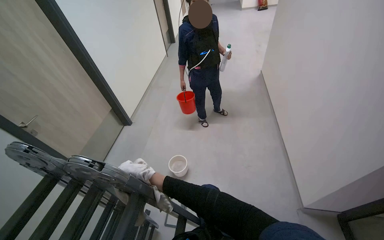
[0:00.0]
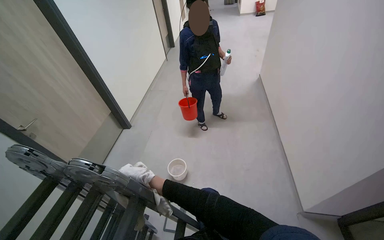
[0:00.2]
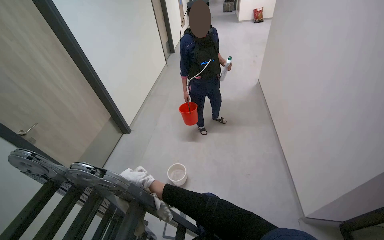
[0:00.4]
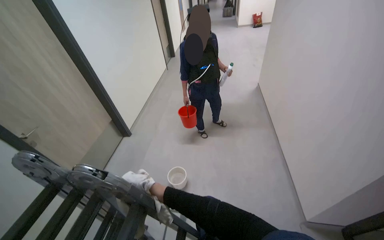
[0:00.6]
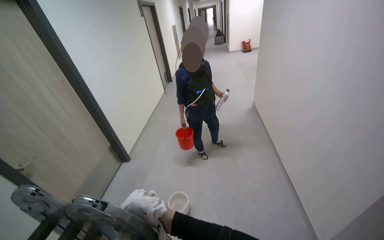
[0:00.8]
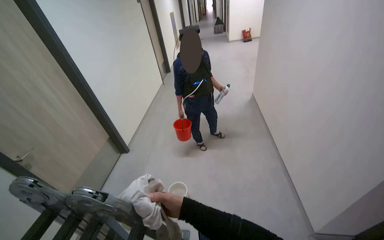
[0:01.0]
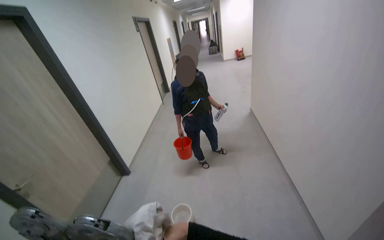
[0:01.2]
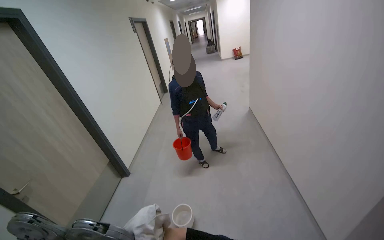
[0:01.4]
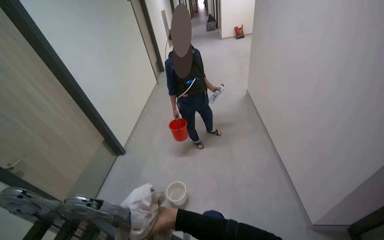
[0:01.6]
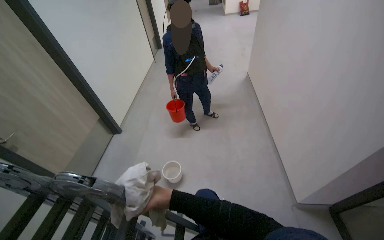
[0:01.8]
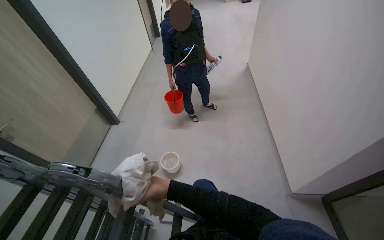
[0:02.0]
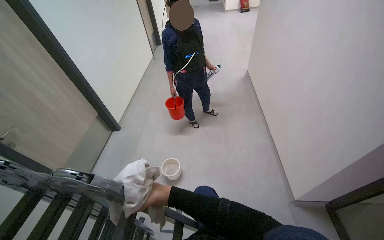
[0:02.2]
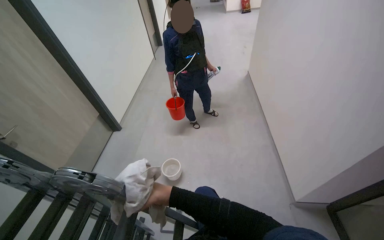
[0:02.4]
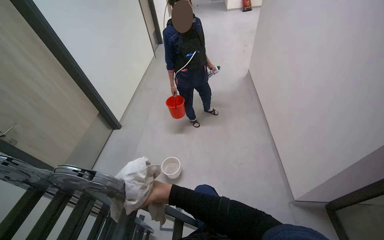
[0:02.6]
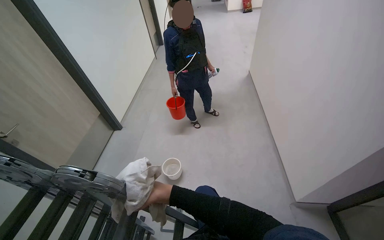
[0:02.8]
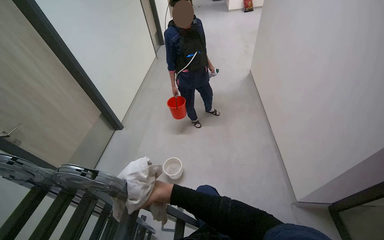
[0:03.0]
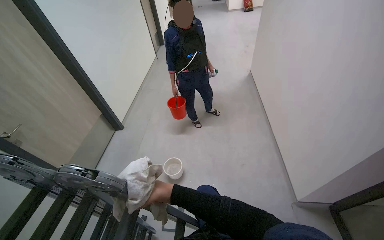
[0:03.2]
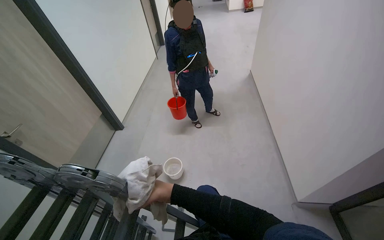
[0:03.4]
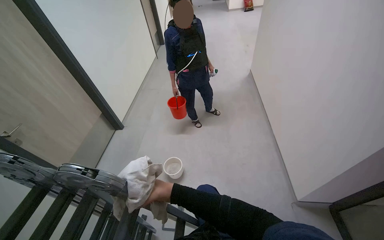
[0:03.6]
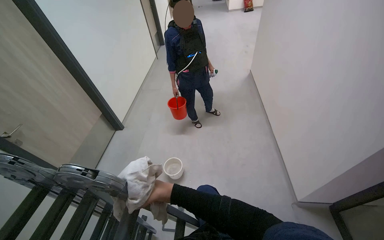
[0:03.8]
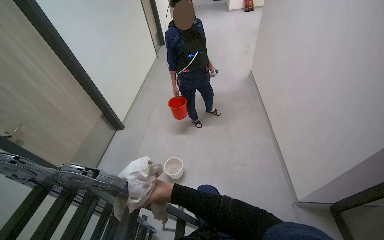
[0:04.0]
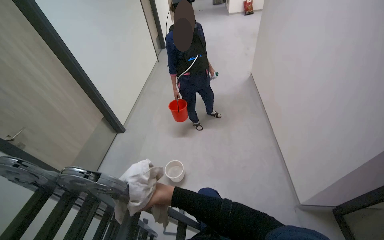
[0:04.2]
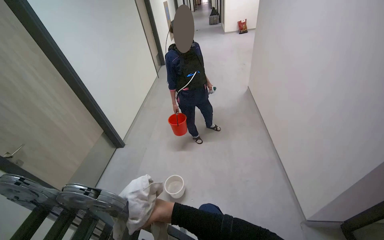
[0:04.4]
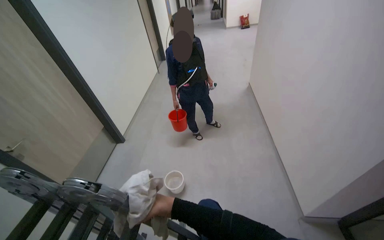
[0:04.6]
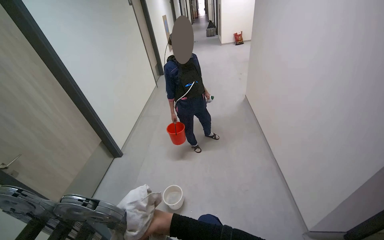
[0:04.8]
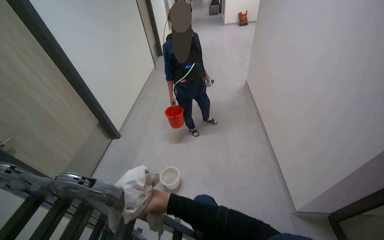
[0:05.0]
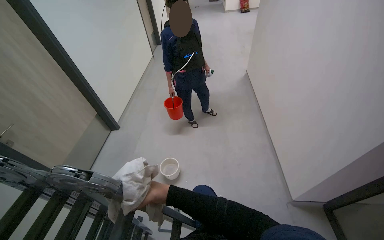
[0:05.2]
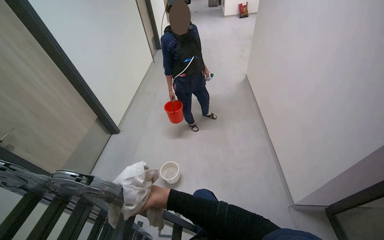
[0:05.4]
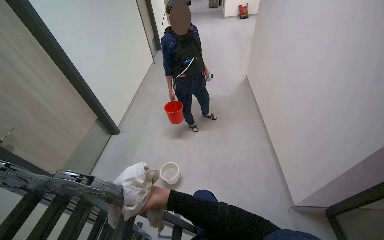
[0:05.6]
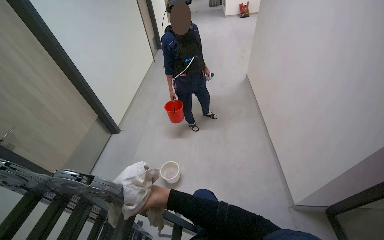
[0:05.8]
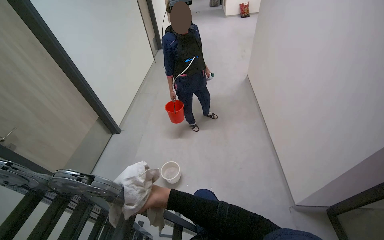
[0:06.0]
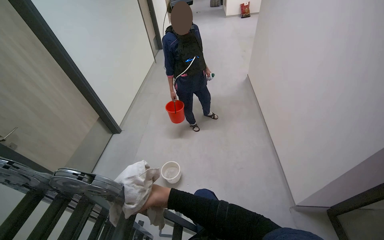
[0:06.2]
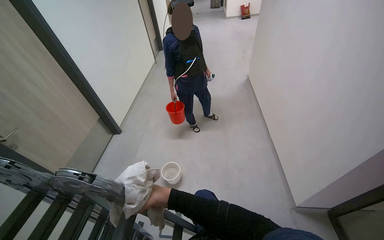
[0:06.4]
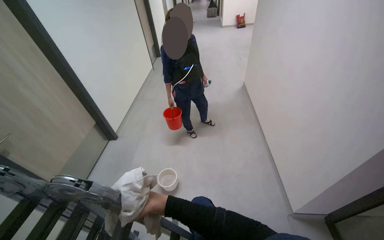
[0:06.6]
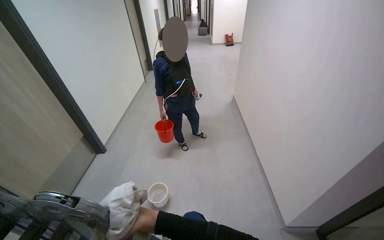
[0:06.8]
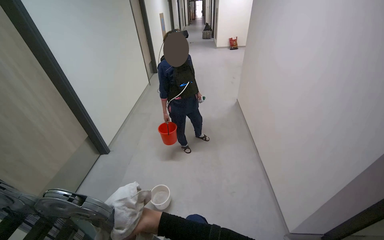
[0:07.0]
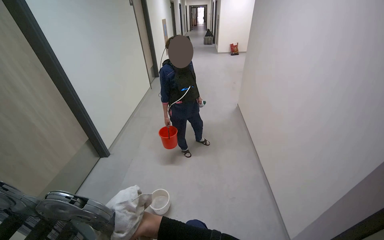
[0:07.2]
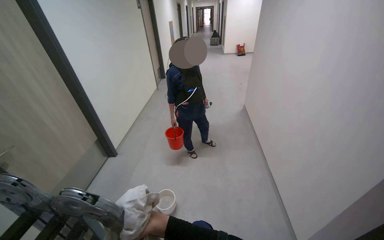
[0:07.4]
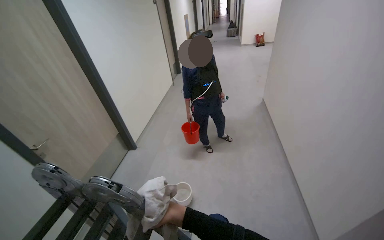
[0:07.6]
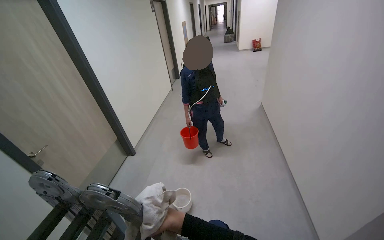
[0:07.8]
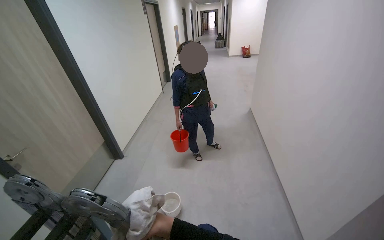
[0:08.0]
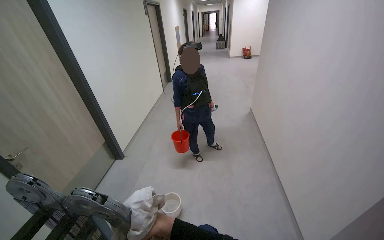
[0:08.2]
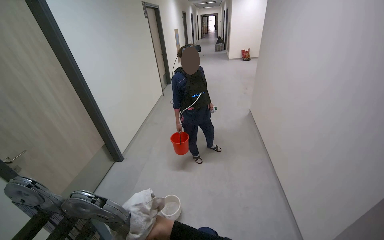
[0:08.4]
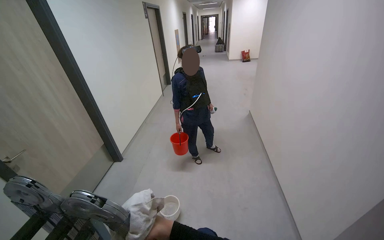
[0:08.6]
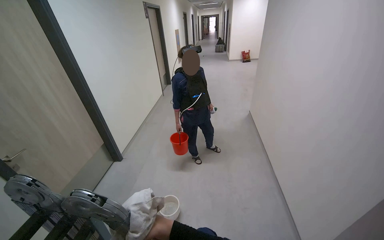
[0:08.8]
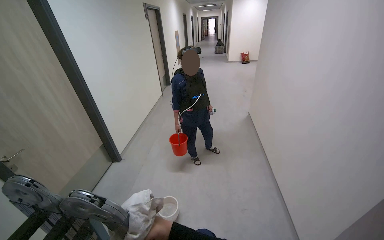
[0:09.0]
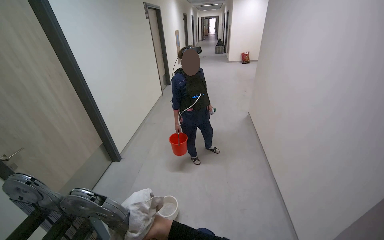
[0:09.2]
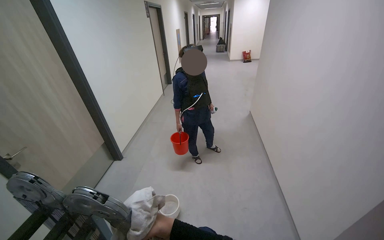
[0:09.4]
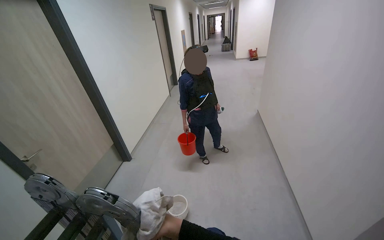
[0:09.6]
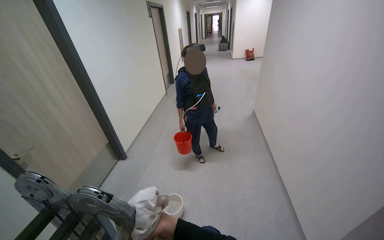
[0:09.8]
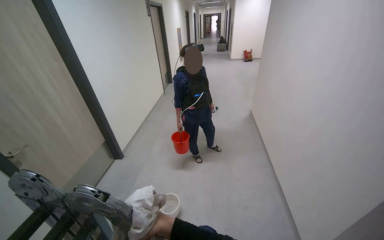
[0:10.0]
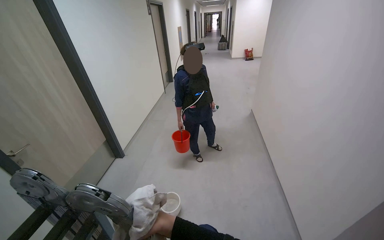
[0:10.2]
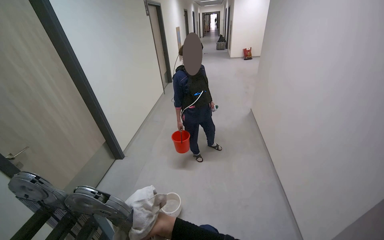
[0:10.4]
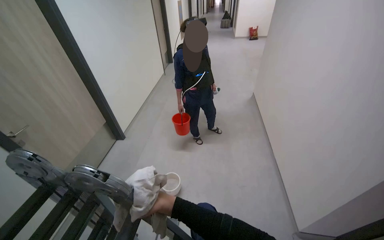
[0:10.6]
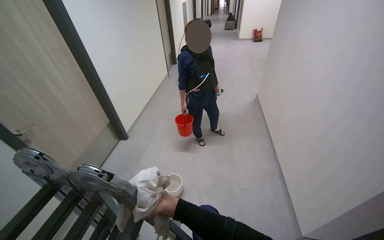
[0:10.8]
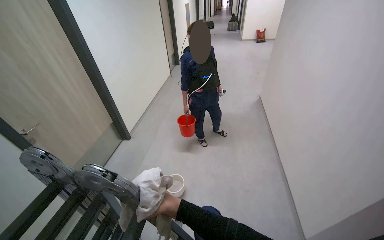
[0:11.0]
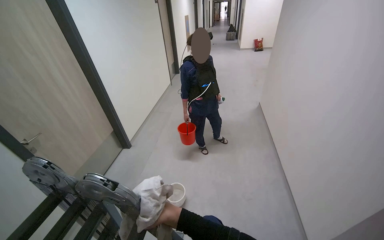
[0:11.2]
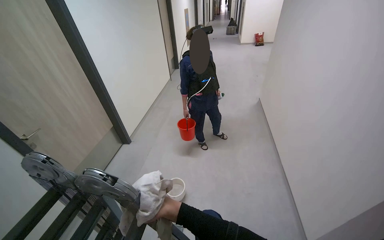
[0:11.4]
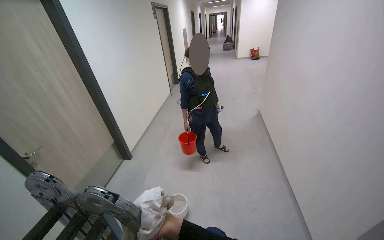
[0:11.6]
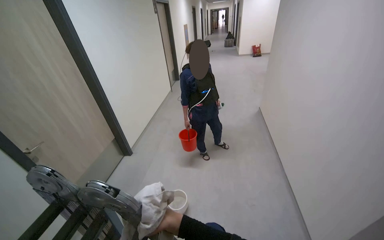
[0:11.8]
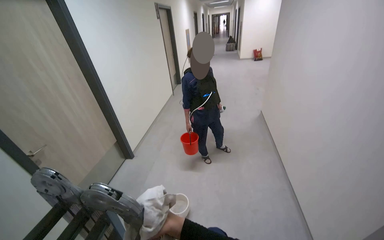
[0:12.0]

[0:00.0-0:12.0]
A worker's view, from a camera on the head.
Job: wiping surfaces.
The whole recording: Wiping ceiling vent. The worker wipes the ceiling vent with a cloth.
0:04.4 to 0:06.0: The left hand shifts about 10 cm nearer to the camera.

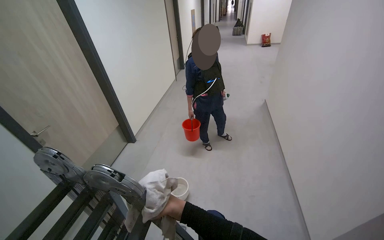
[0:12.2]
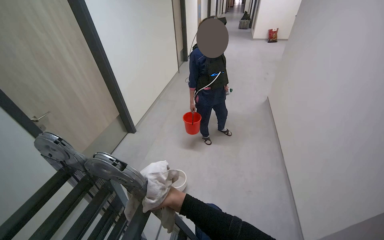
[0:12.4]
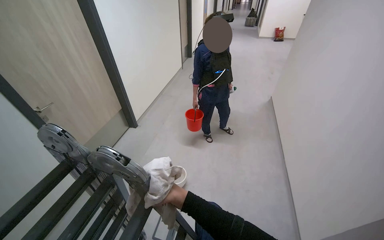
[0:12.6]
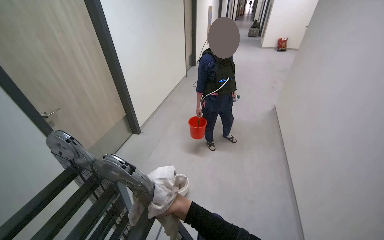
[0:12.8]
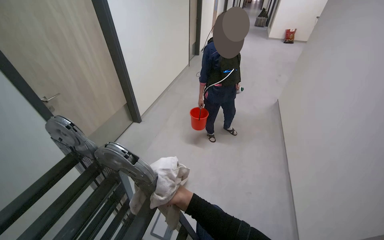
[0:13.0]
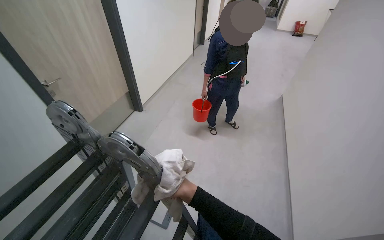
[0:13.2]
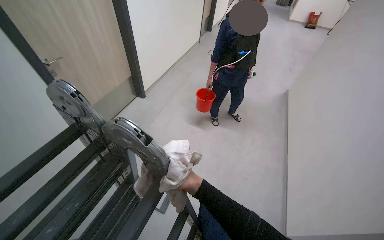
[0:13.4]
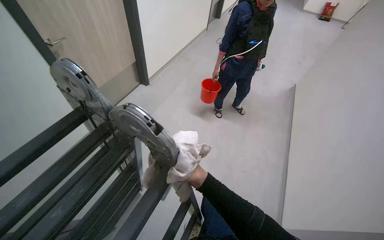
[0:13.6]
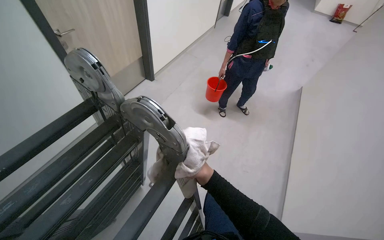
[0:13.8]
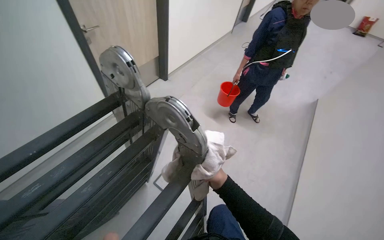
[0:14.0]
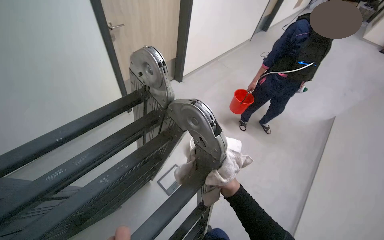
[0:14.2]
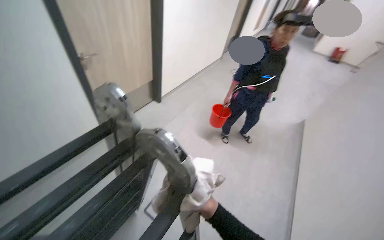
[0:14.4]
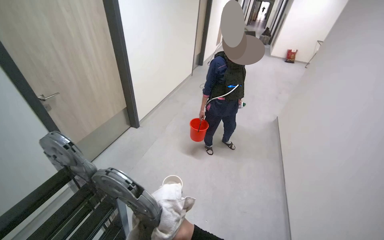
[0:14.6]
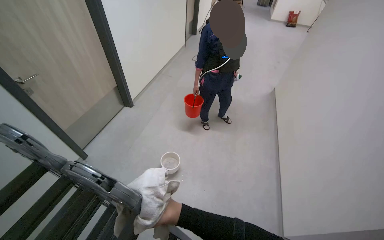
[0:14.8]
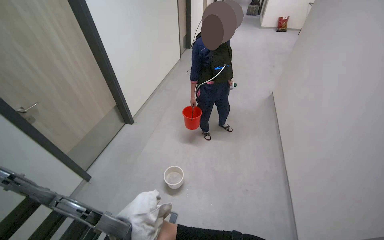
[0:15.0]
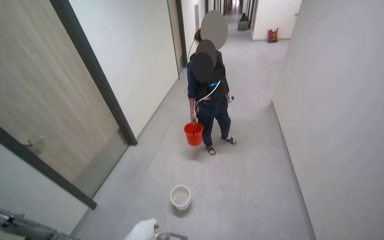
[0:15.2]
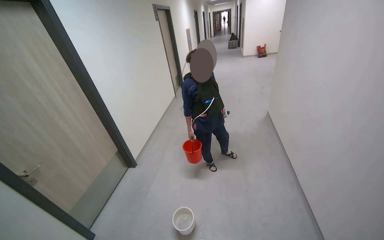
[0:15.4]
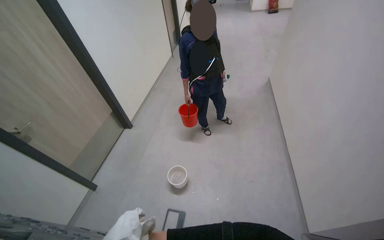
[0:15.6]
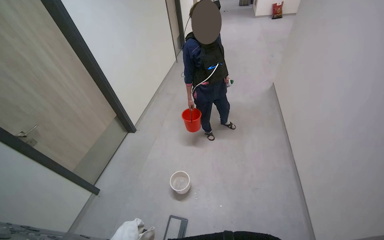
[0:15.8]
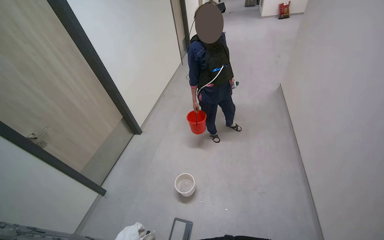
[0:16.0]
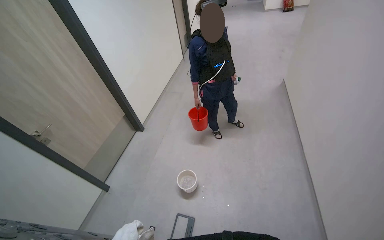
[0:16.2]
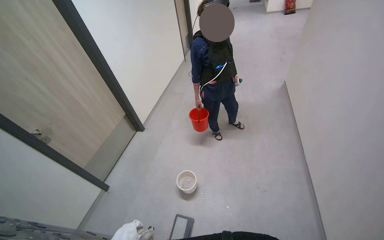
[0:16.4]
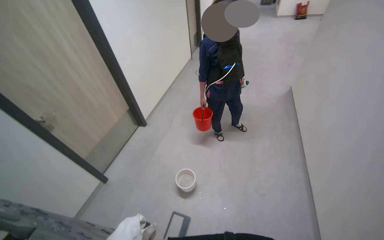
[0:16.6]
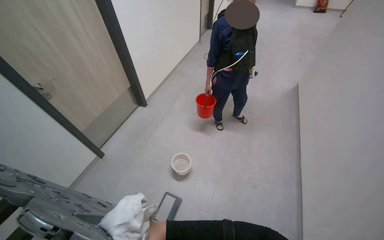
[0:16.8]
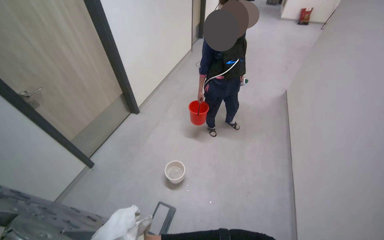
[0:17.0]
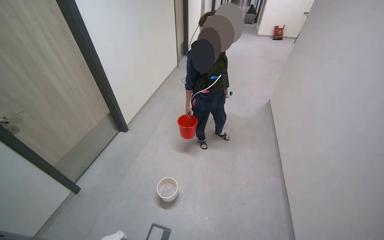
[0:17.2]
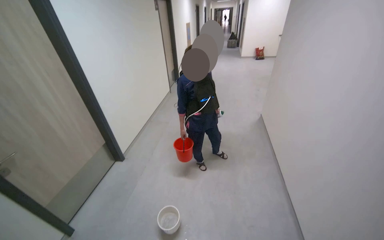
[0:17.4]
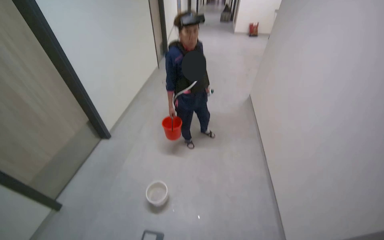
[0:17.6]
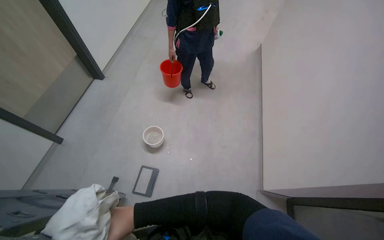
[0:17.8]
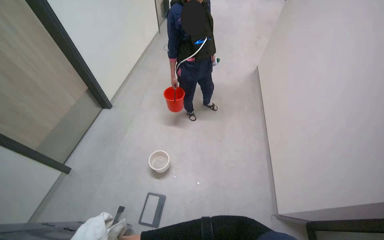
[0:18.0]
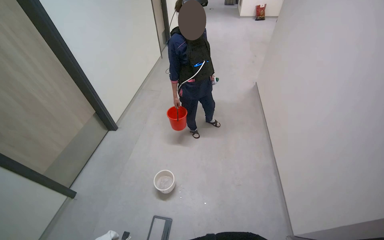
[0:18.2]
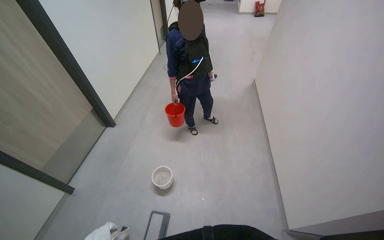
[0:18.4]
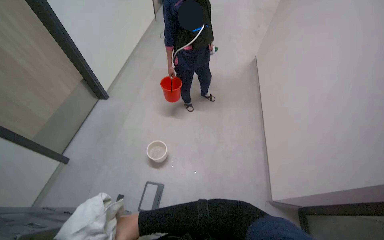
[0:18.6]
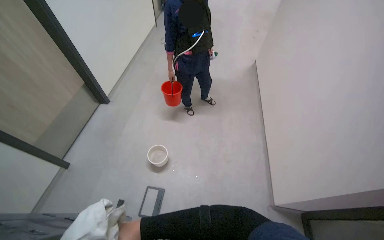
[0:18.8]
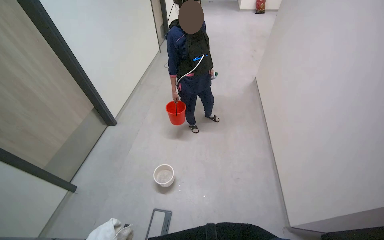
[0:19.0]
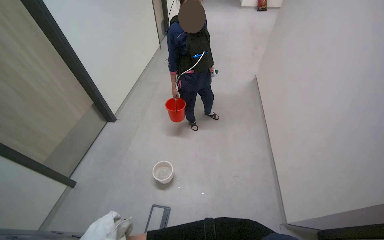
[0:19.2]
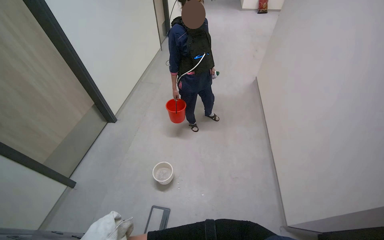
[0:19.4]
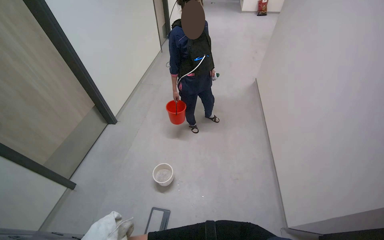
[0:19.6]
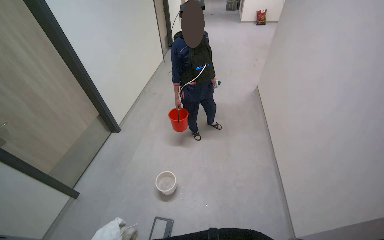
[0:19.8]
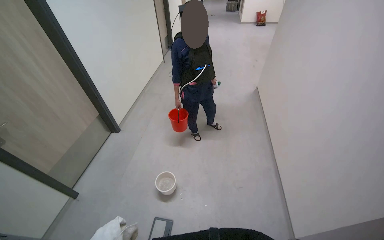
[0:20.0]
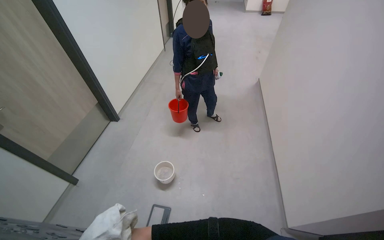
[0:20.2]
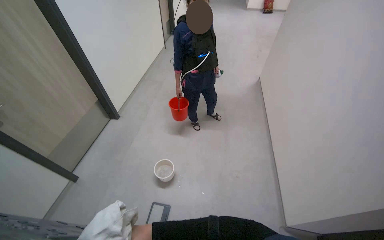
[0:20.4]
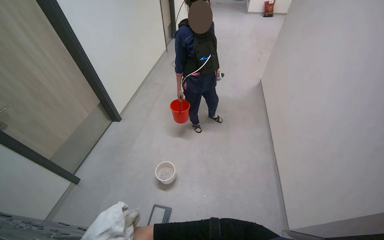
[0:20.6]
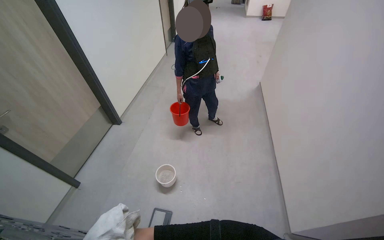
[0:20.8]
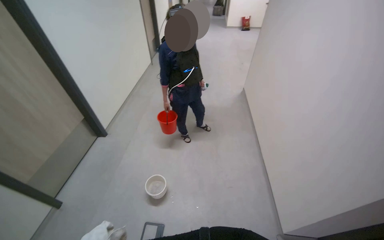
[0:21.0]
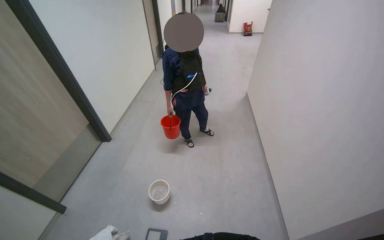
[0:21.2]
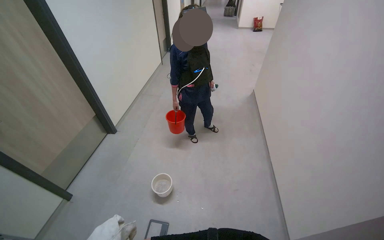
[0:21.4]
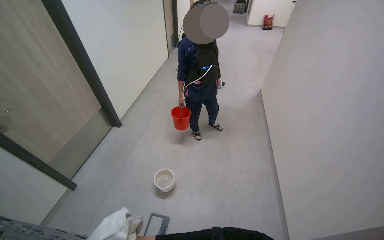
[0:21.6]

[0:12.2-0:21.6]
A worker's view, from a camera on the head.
Job: wiping surfaces.
The whole recording: Wiping ceiling vent. The worker wipes the ceiling vent with a cloth.
0:12.2 to 0:13.8: The view tilts roughly 15 degrees downward.
0:13.8 to 0:15.4: The view tips upward by some 20 degrees.
0:15.4 to 0:17.0: The wearer looks some 15 degrees further downward.
